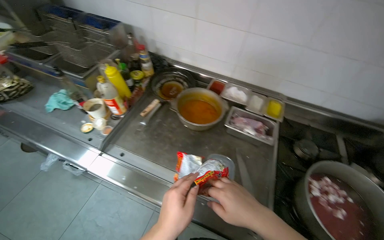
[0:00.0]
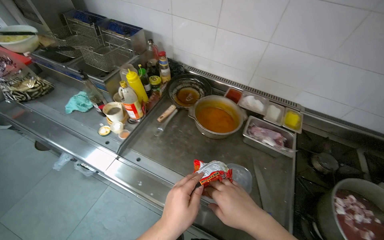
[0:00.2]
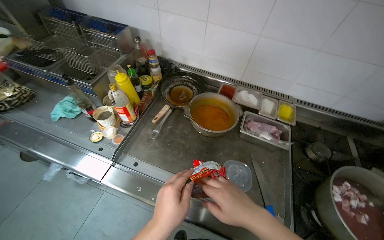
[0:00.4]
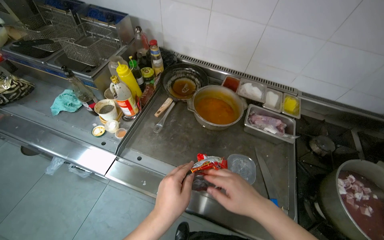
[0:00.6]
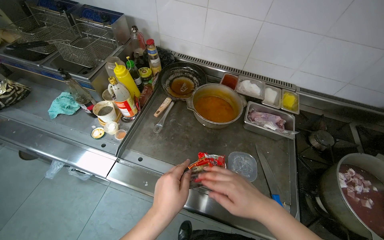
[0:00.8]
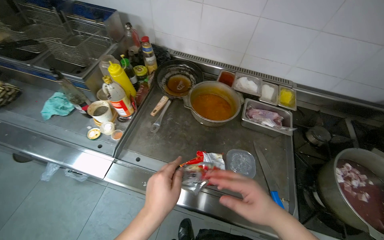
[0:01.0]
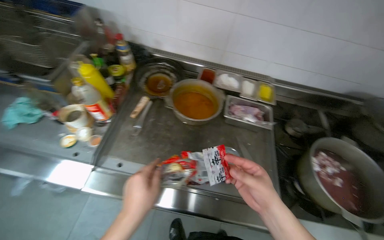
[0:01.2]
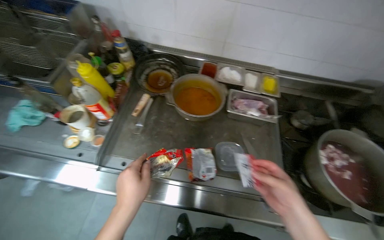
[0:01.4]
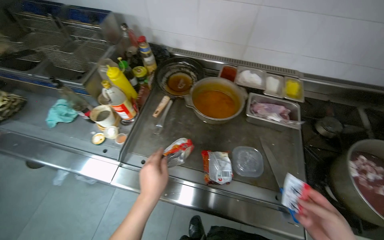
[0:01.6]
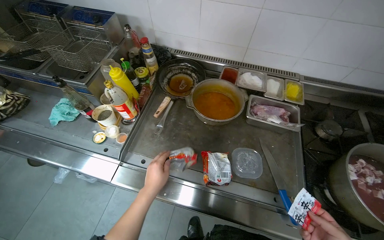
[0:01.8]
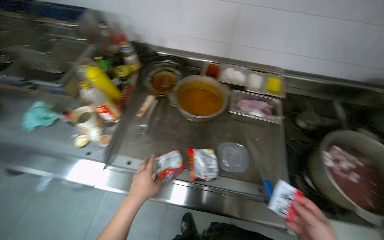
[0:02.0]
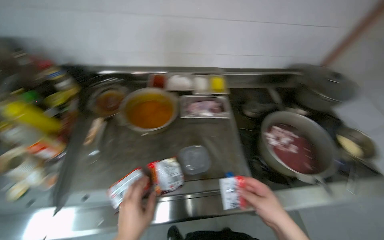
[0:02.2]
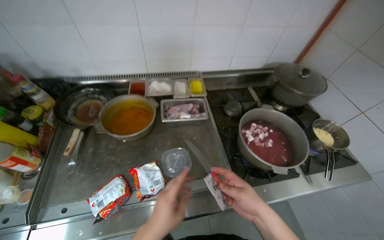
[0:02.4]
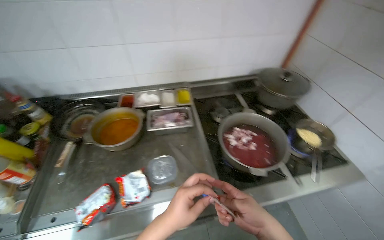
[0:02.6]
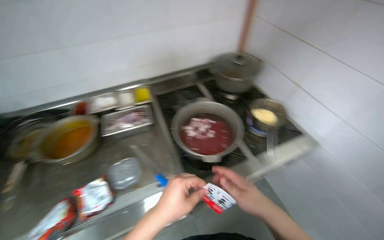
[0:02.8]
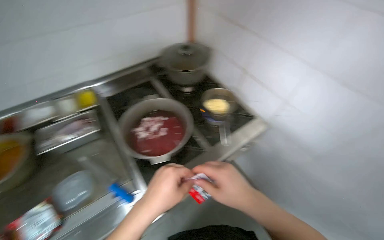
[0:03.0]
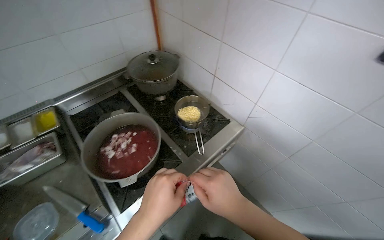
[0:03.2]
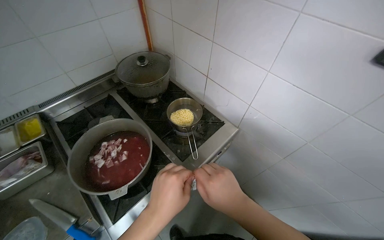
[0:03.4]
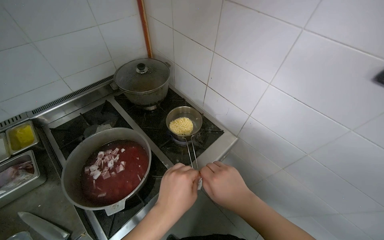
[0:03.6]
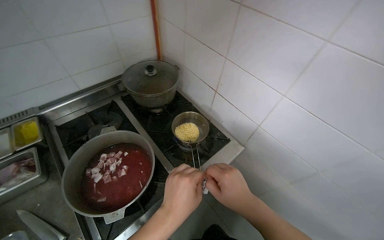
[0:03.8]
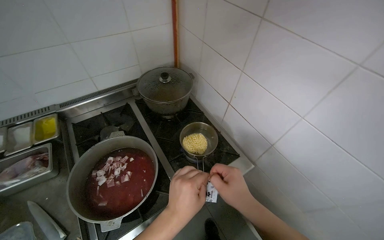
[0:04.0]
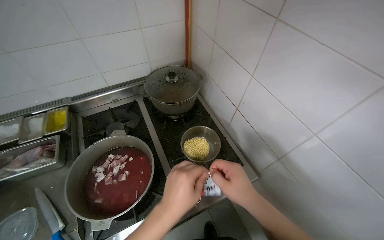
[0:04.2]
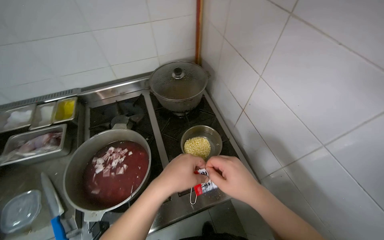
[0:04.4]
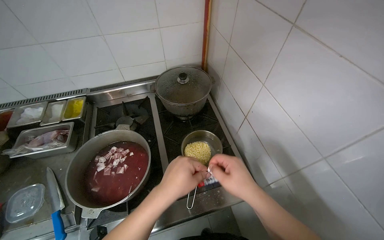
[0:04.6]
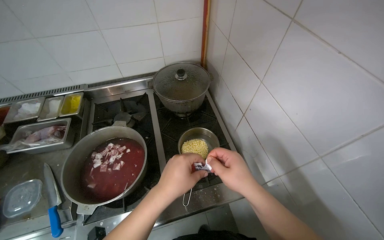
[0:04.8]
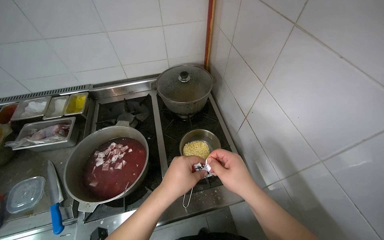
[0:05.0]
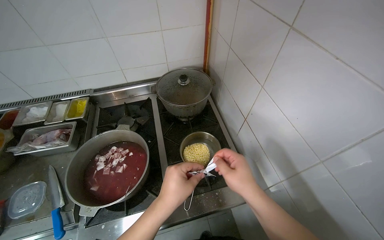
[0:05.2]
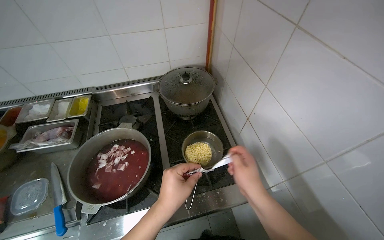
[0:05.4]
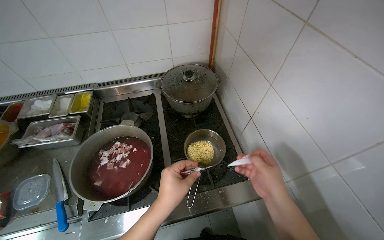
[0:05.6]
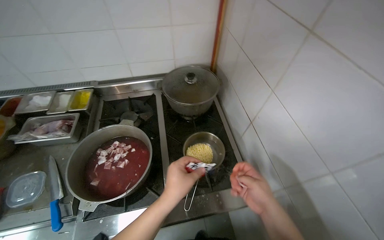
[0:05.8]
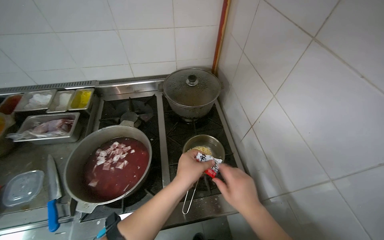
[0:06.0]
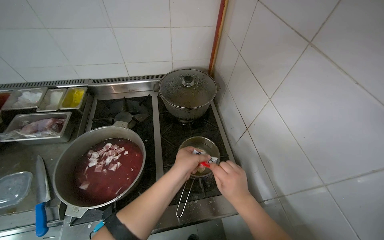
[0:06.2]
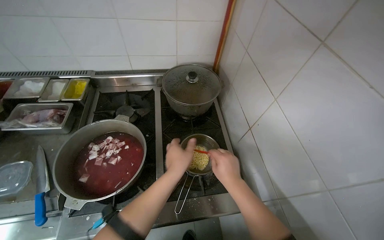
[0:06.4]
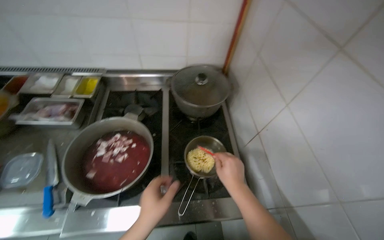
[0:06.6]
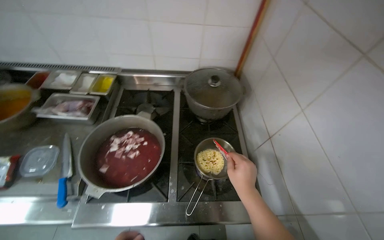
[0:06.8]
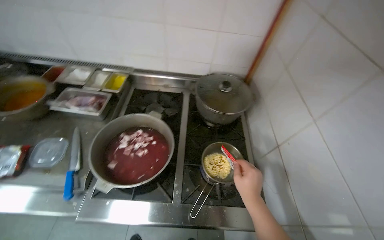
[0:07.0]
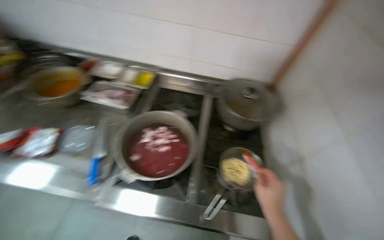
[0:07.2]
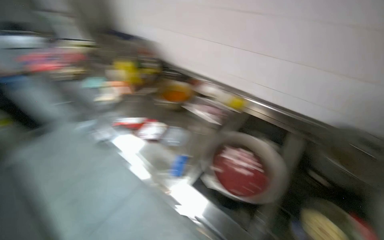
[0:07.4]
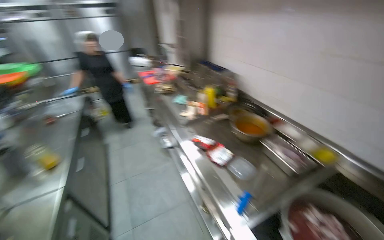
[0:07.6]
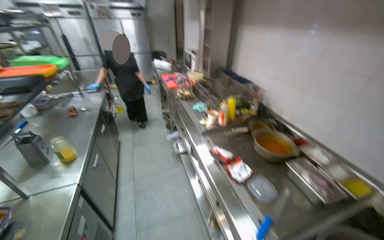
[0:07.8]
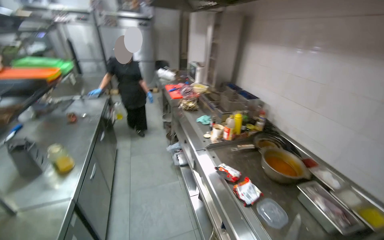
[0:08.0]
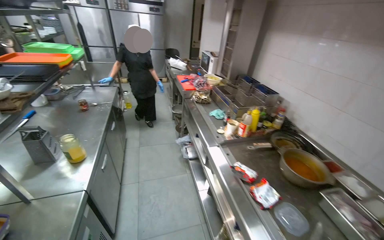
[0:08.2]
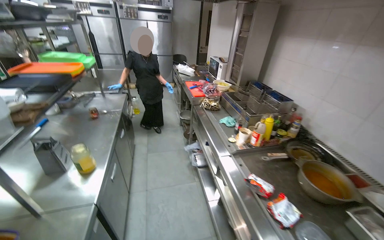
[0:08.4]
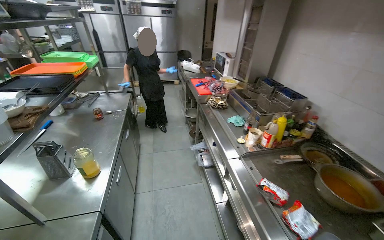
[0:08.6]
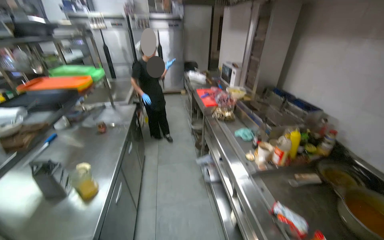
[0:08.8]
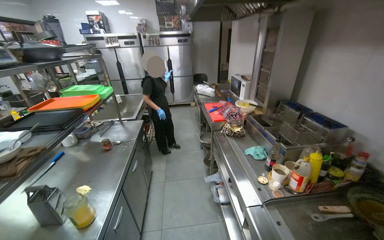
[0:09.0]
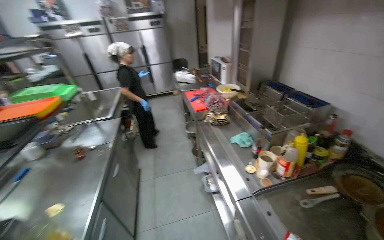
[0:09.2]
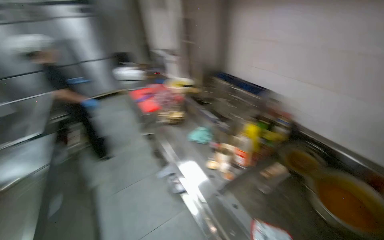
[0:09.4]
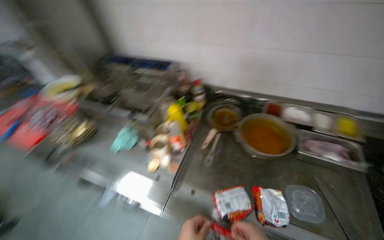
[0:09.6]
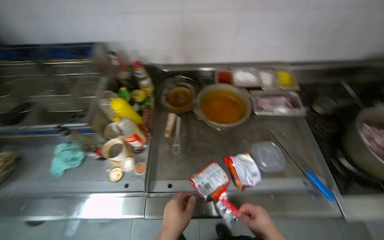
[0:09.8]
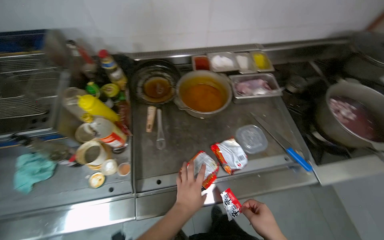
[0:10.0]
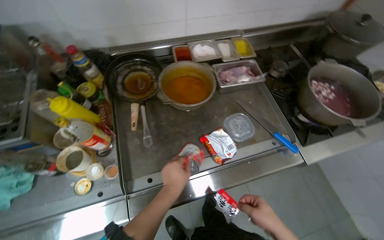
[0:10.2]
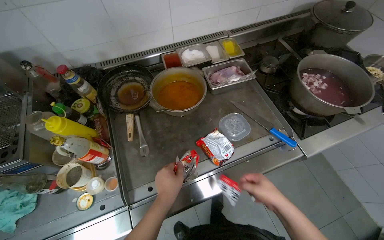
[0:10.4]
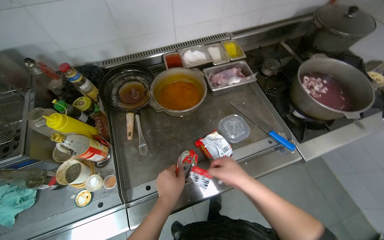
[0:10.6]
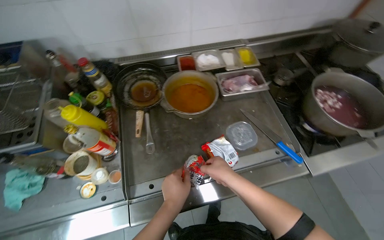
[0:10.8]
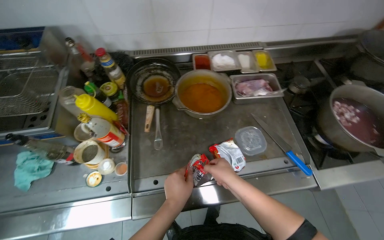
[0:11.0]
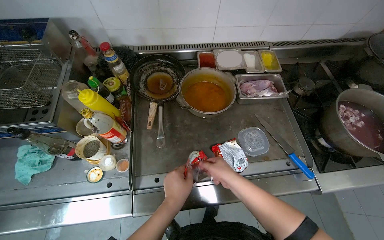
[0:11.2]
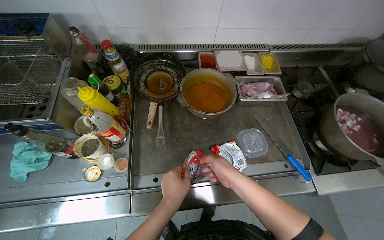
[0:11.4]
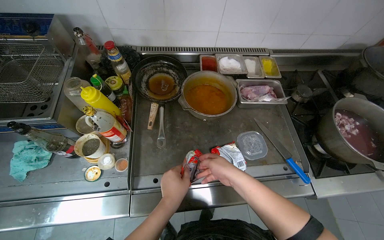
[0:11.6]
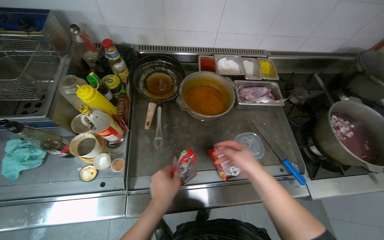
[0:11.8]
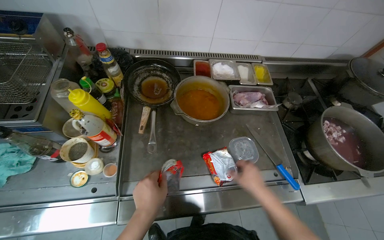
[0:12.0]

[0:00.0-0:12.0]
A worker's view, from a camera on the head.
Job: preparing food.
The whole recording: Preparing instant noodles. The worker opens a packet of instant noodles, adds the noodles to a pot, and then adds seasoning packets to the pot.
0:00.0 to 0:01.6: The left hand goes about 10 cm farther from the camera.
0:01.6 to 0:03.0: The head travels approximately 60 cm. The wearer looks some 50 degrees further to the right.
0:06.0 to 0:07.6: The wearer looks about 75 degrees further to the left. The wearer looks some 15 degrees further upward.
0:07.6 to 0:09.0: The camera travels some 50 cm. The head turns to the left by some 20 degrees.
0:09.0 to 0:10.4: The wearer moves approximately 40 cm. The wearer looks approximately 80 degrees further to the right. The wearer looks approximately 25 degrees further downward.

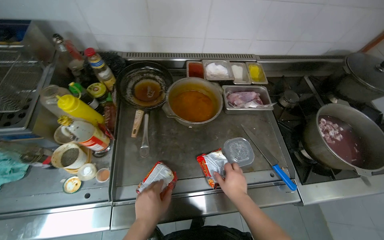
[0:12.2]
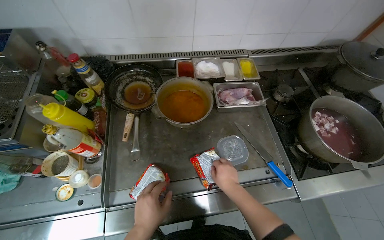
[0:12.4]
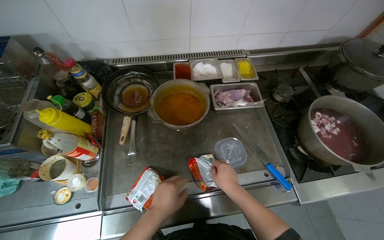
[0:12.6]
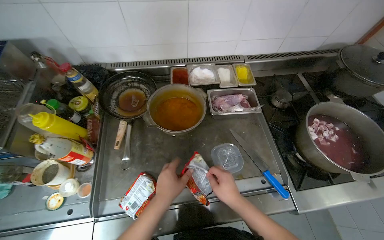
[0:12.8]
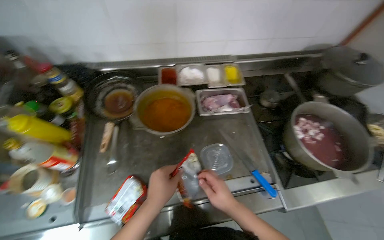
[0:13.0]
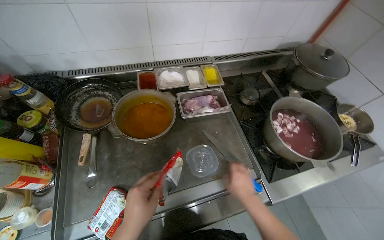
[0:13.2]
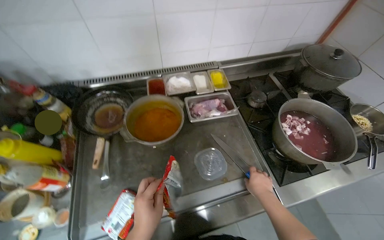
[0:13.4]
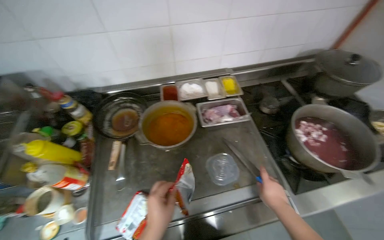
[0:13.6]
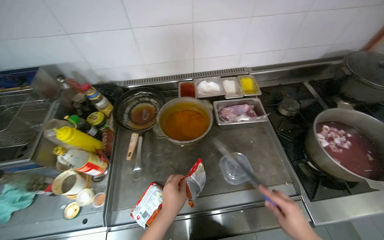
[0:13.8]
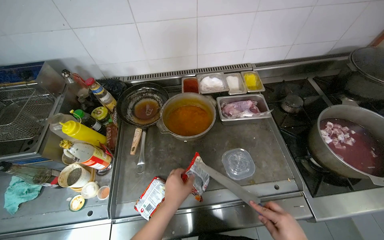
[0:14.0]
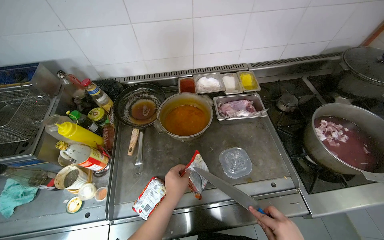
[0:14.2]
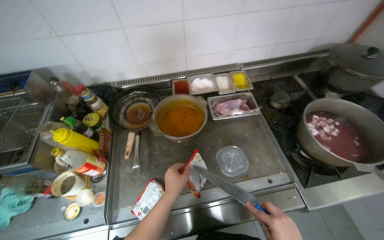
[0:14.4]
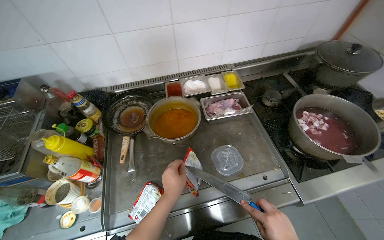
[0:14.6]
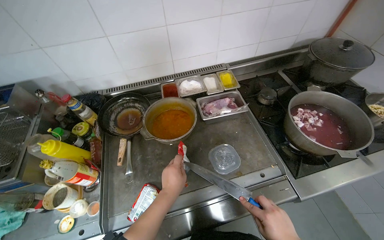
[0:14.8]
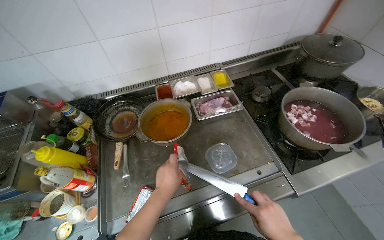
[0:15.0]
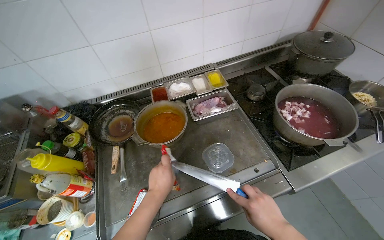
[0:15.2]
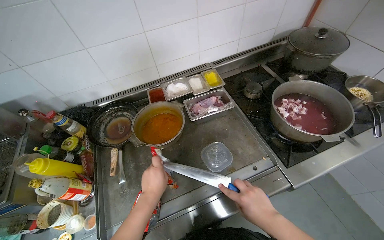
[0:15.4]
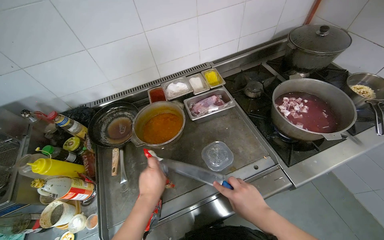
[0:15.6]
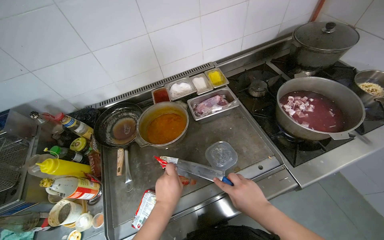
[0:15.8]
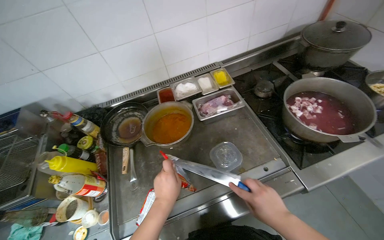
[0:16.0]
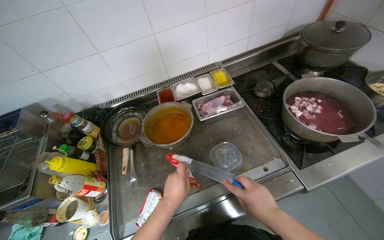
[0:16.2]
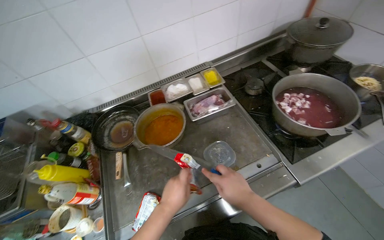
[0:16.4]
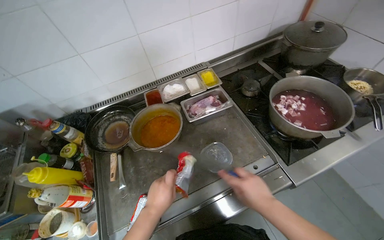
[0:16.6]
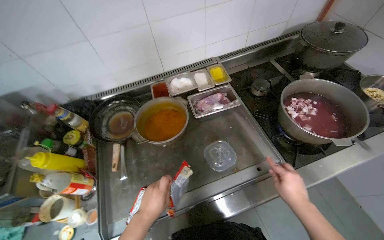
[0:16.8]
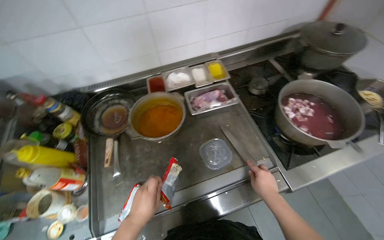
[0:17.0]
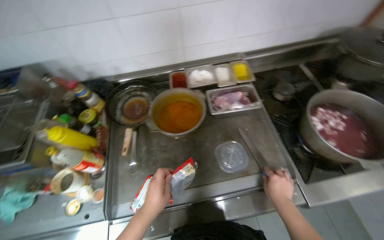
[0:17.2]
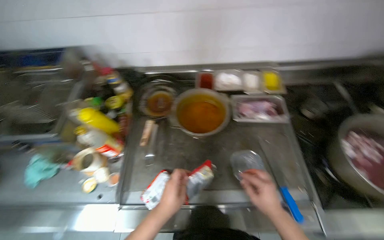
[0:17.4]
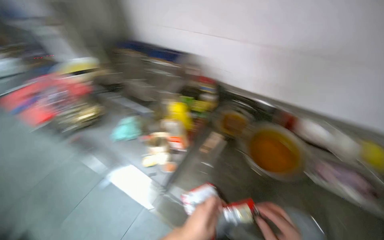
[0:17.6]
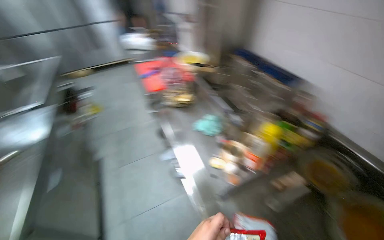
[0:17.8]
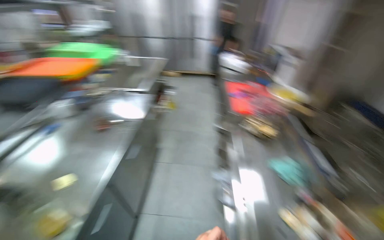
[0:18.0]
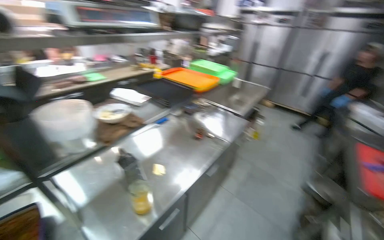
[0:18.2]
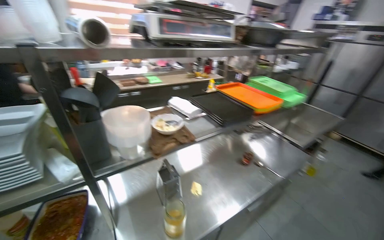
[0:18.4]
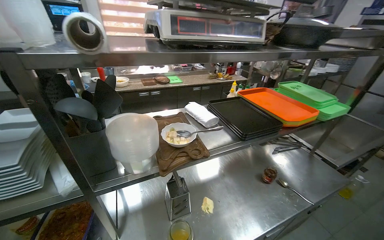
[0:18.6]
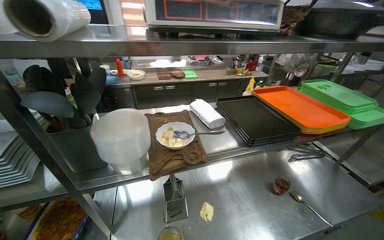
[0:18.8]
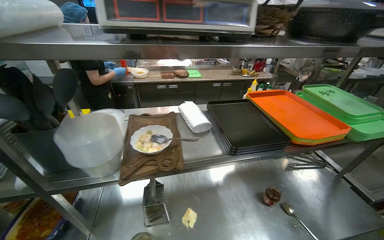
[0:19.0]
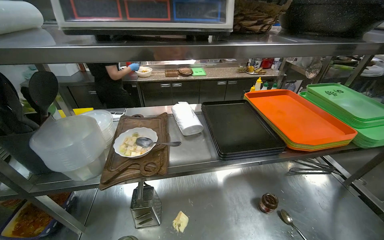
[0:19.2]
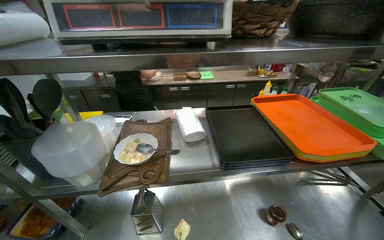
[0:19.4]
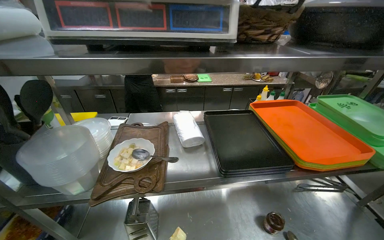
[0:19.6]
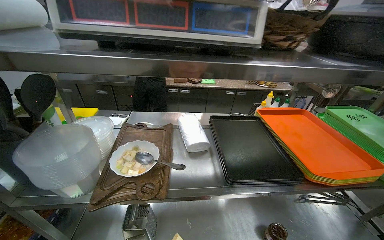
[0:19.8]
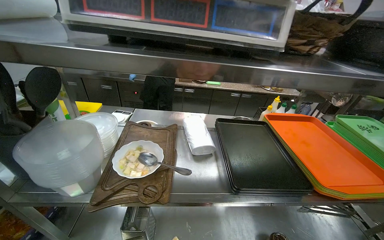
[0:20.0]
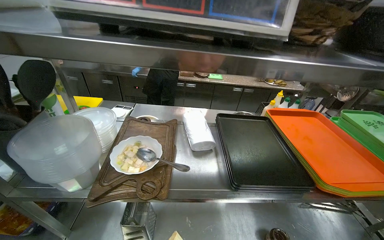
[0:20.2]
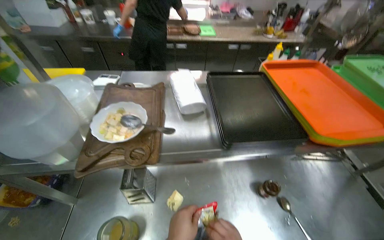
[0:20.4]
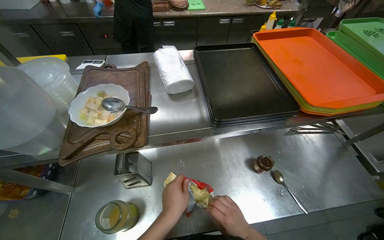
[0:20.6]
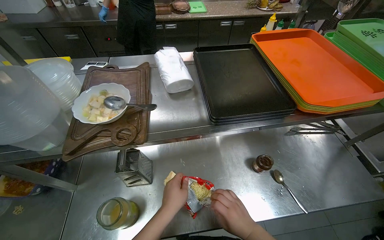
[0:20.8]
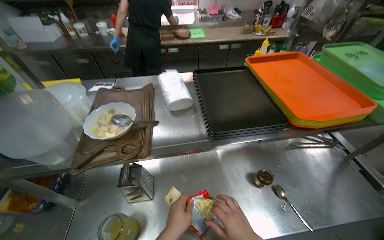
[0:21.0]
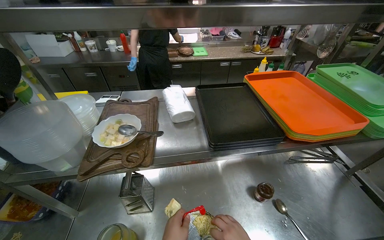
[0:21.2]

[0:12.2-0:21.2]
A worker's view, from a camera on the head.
Job: preparing food.
The whole recording: Preparing instant noodles. The worker opens a packet of instant noodles, adds the noodles to a pot, and then adds seasoning packets to the pot.
0:12.2 to 0:13.8: The left hand is displaced to the right by about 10 cm.
0:15.2 to 0:16.6: The hands stay close to where they were, moving slightly.
0:16.6 to 0:18.2: The camera travels approximately 50 cm. The wearer's head swings some 145 degrees to the left.
0:18.2 to 0:19.8: The head travels some 40 cm. The head turns to the left by some 40 degrees.
